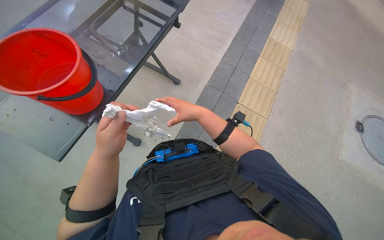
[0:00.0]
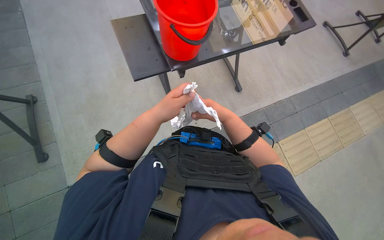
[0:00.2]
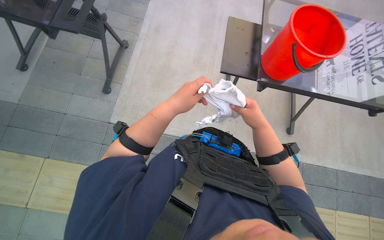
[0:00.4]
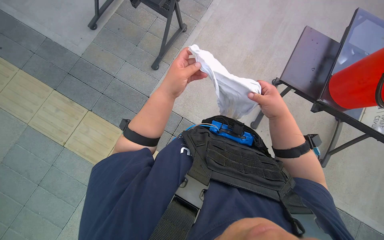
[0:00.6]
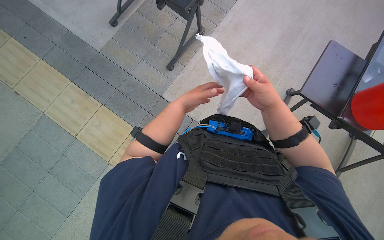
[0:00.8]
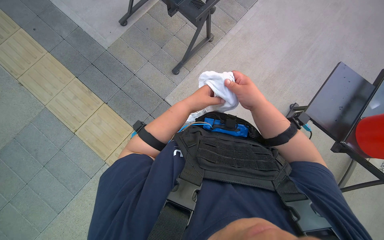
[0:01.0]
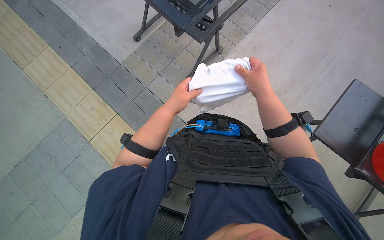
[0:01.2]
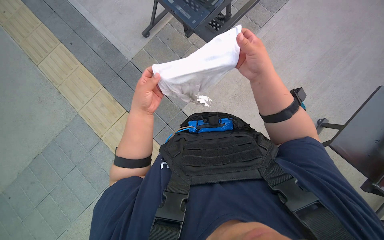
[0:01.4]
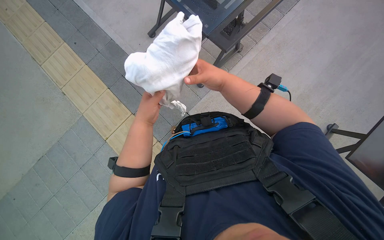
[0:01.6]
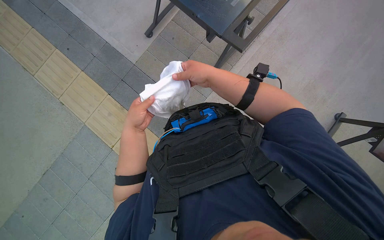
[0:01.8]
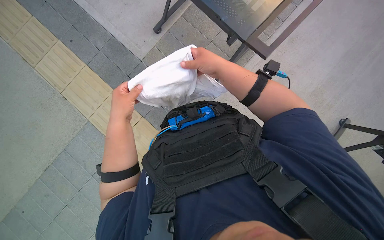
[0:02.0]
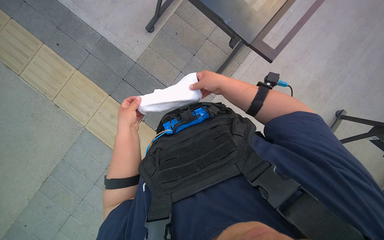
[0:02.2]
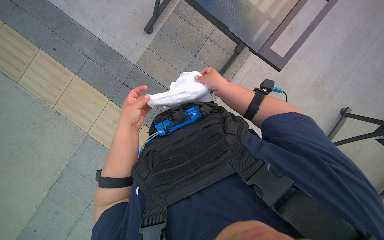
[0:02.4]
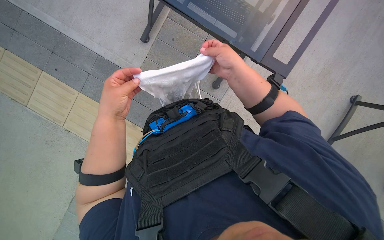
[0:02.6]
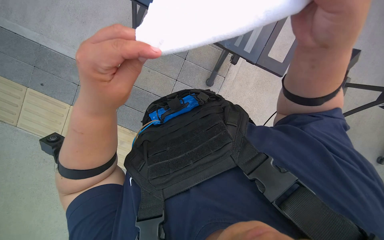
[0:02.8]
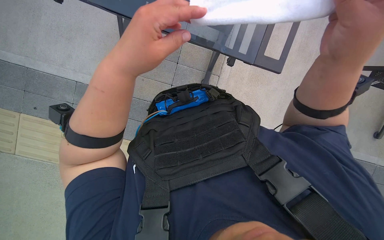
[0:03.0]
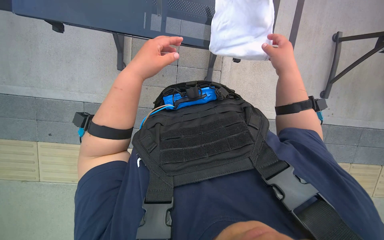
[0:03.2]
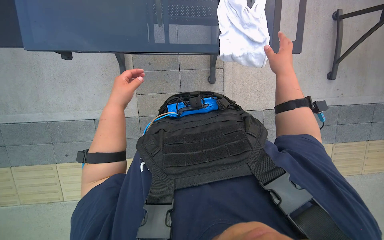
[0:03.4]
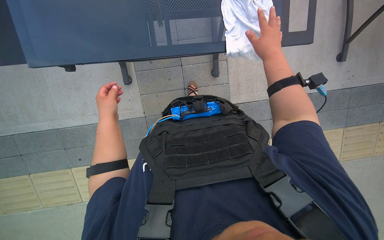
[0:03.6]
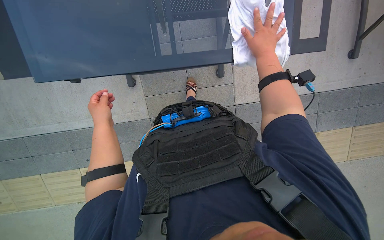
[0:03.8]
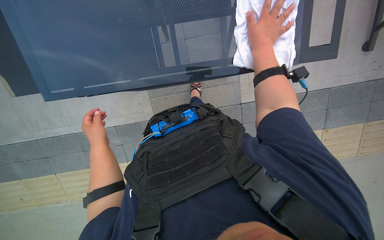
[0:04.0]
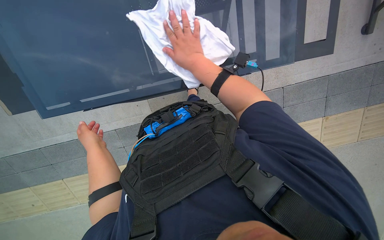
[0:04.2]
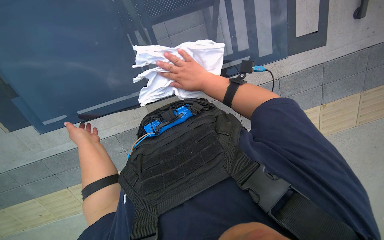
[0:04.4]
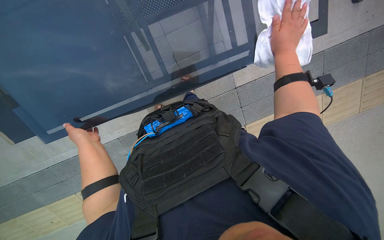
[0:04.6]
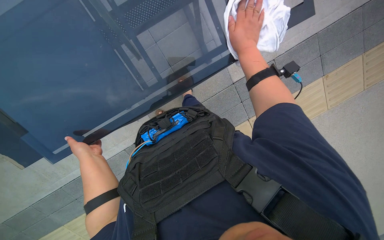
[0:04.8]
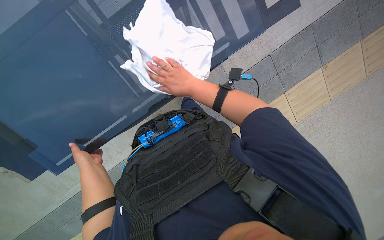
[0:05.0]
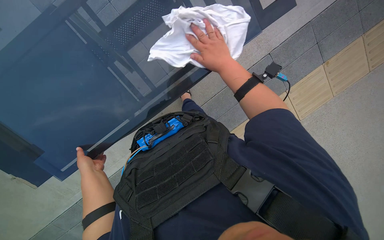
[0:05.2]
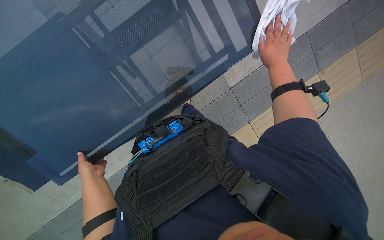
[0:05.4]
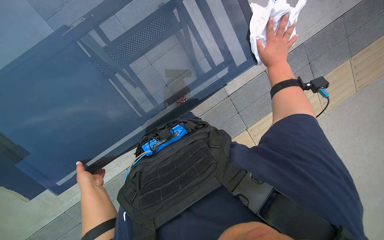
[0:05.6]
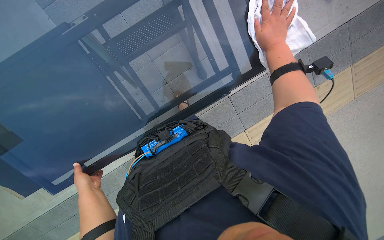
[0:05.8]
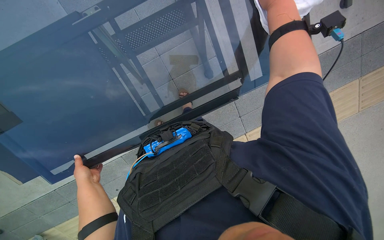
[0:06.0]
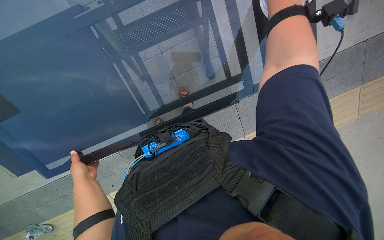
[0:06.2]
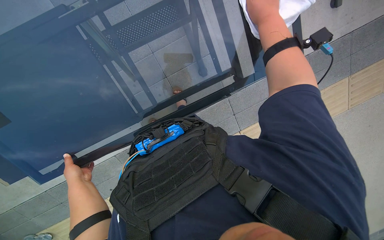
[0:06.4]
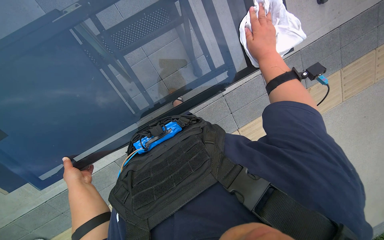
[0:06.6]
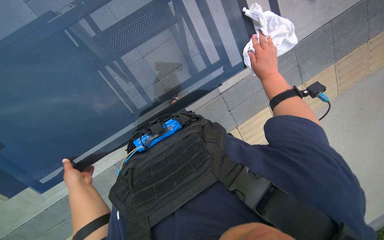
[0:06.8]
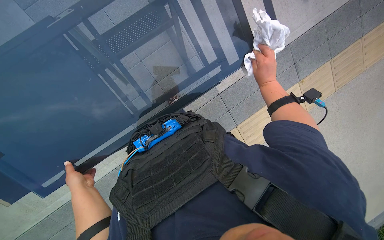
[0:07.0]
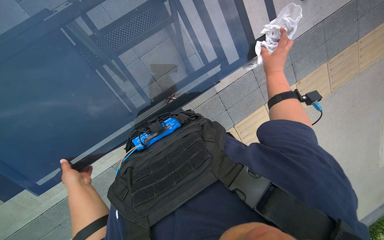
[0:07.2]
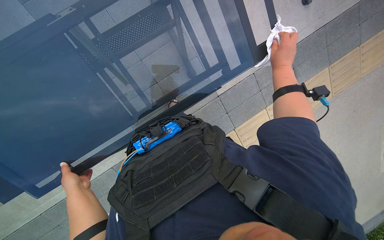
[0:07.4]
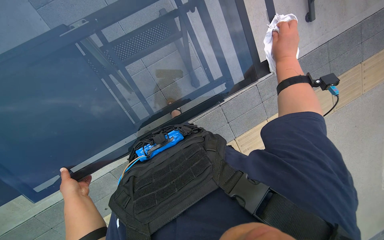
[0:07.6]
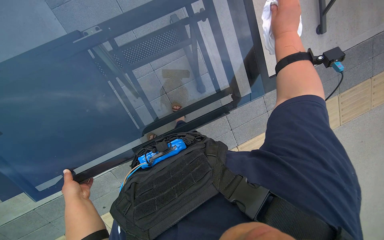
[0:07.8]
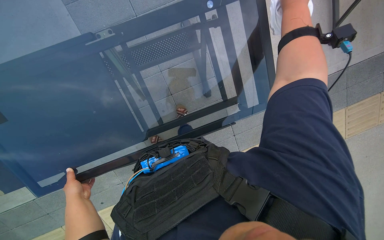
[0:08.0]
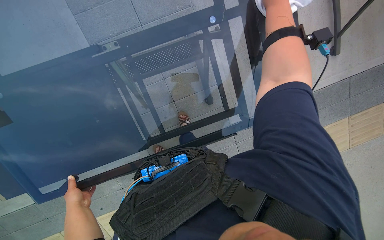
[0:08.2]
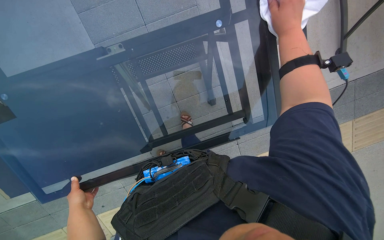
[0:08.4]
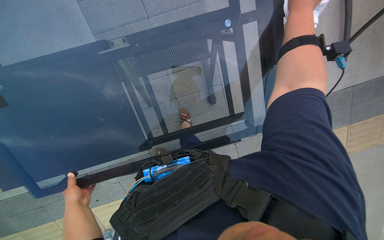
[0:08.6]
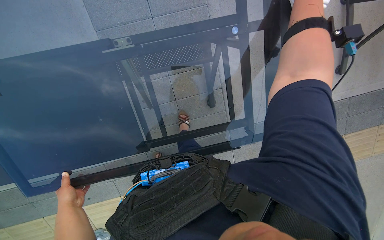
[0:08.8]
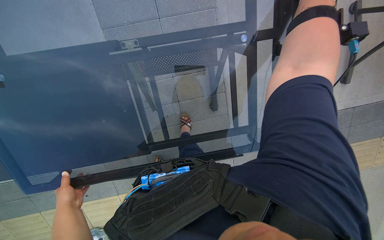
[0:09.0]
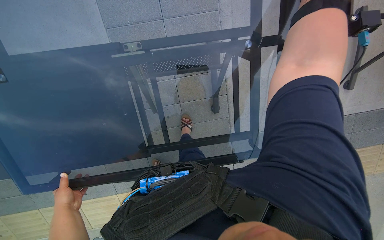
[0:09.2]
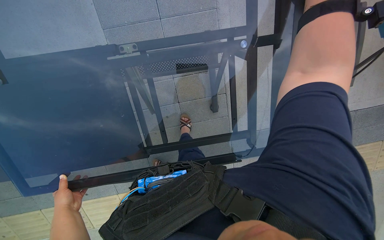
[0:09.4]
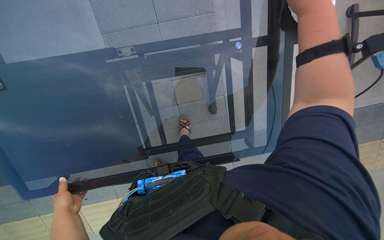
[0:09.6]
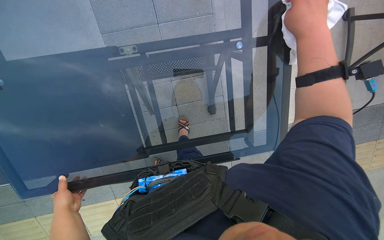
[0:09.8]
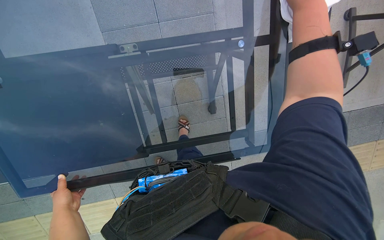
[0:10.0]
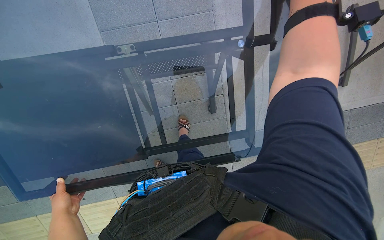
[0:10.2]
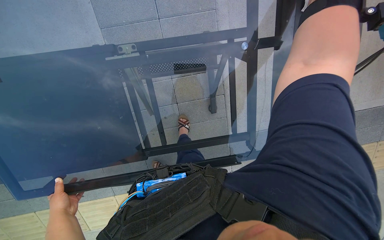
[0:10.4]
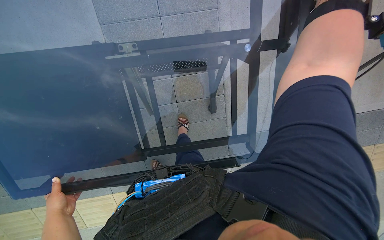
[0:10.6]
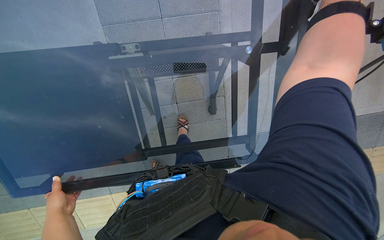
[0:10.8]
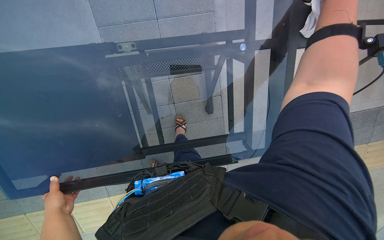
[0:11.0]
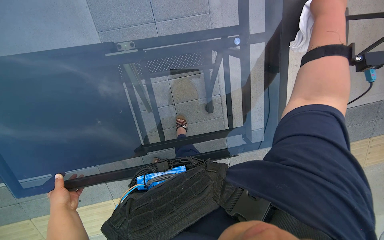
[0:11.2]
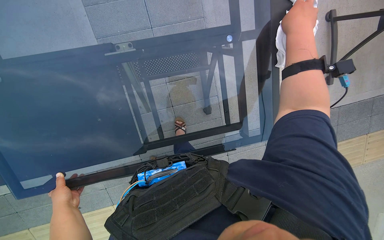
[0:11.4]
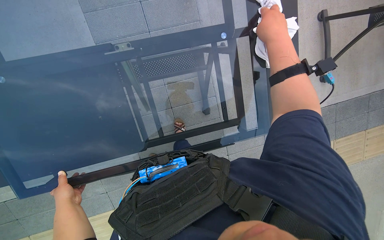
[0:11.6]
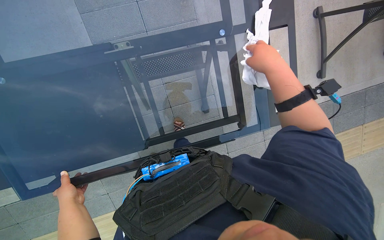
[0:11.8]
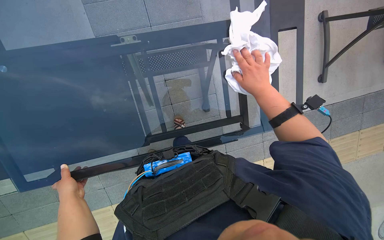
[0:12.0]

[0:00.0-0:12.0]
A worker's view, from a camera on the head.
Job: wiping surfaces.
The whole recording: Preparing cloth for cleaning. The worker takes a cloth from the bucket, wrings it out, and wipes the table.
0:01.6 to 0:03.0: The left hand goes approximately 25 cm nearer to the camera and up the picture; the right hand goes roughly 20 cm to the right and nearer to the camera.
0:03.0 to 0:04.4: The wearer moves roughly 50 cm.
0:04.4 to 0:06.0: The right hand goes left and right, some 25 cm each way, reversing 2 times.
0:06.0 to 0:07.6: The right hand travels to the right and down the picture by roughly 15 cm.
0:07.6 to 0:09.0: The right hand heads up the picture, covering roughly 30 cm.

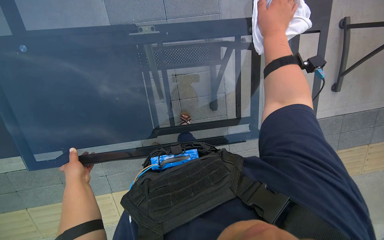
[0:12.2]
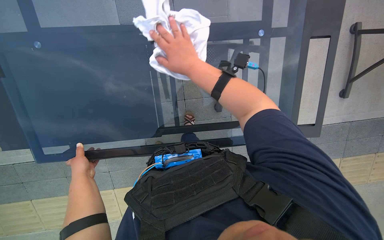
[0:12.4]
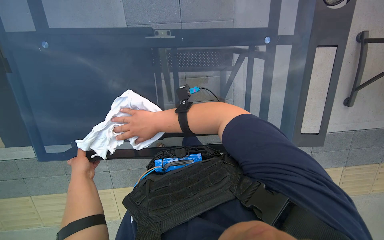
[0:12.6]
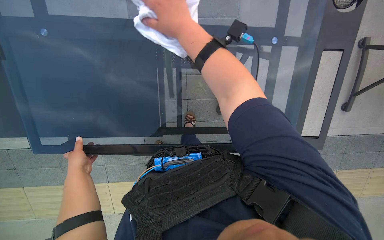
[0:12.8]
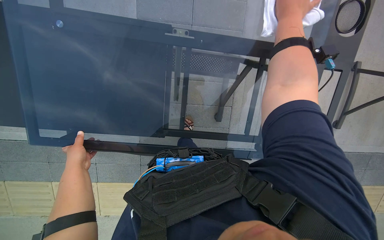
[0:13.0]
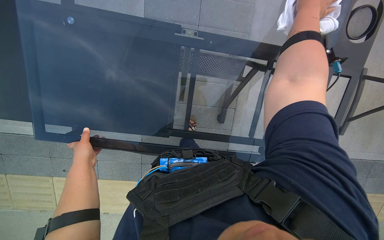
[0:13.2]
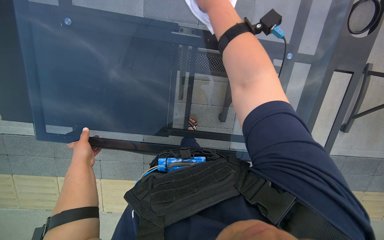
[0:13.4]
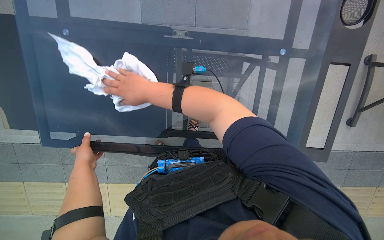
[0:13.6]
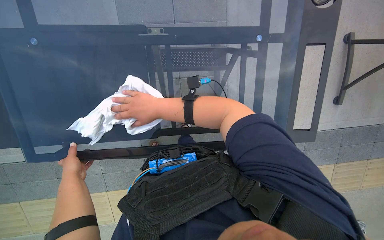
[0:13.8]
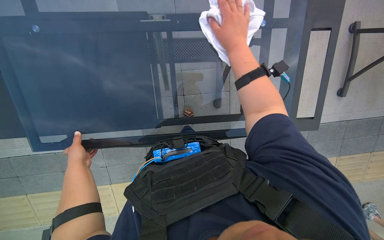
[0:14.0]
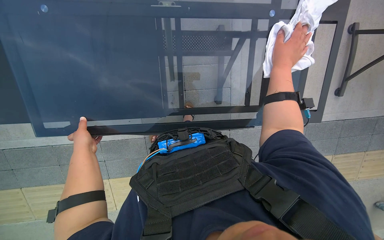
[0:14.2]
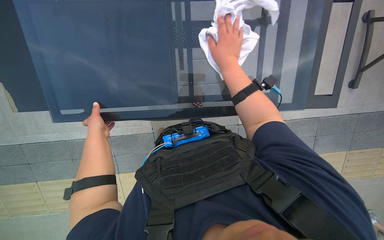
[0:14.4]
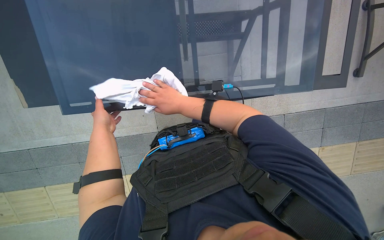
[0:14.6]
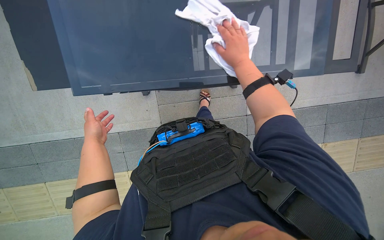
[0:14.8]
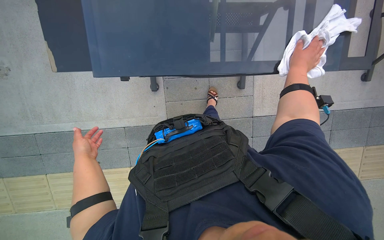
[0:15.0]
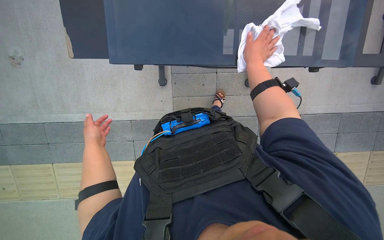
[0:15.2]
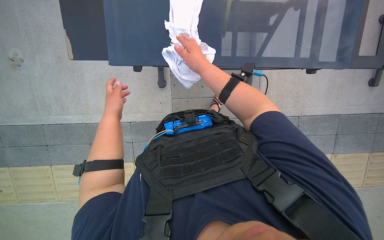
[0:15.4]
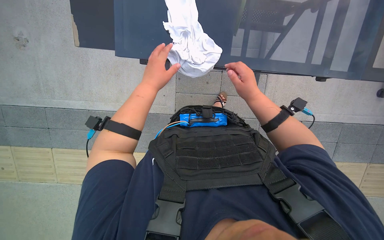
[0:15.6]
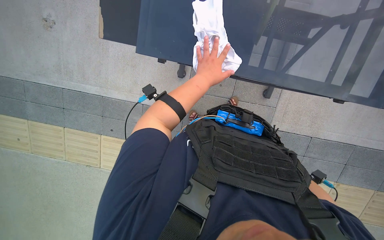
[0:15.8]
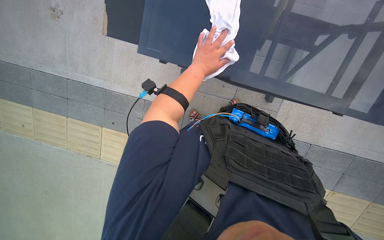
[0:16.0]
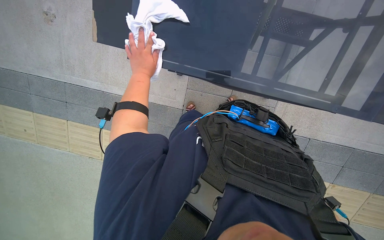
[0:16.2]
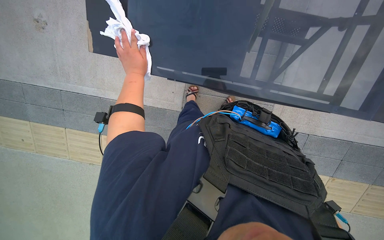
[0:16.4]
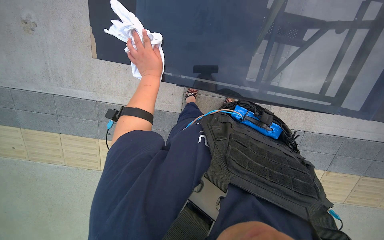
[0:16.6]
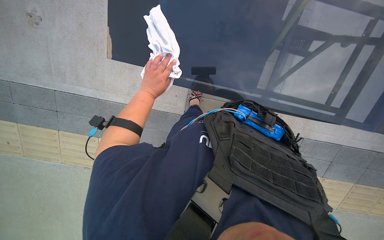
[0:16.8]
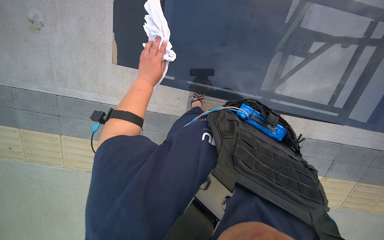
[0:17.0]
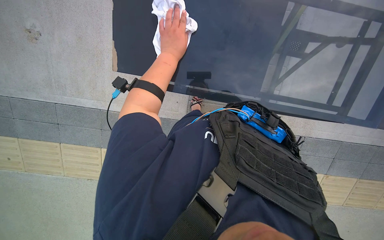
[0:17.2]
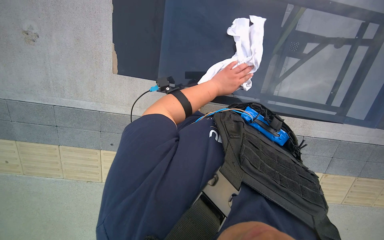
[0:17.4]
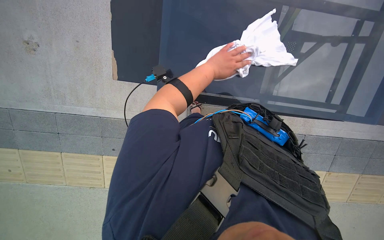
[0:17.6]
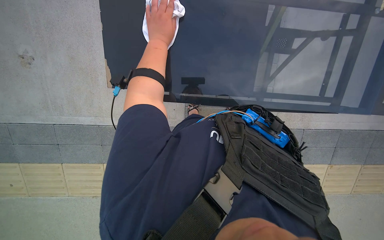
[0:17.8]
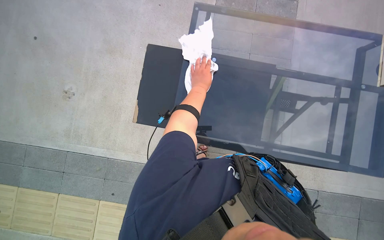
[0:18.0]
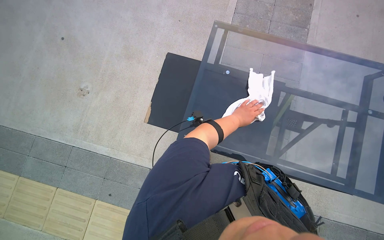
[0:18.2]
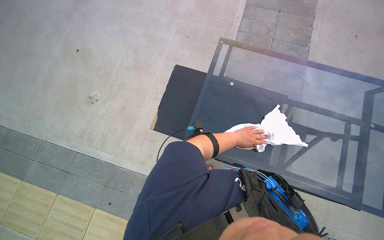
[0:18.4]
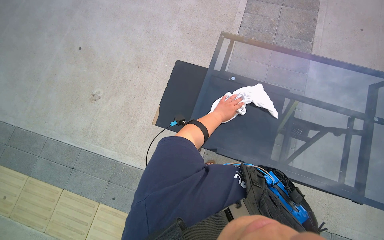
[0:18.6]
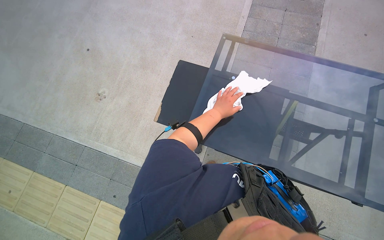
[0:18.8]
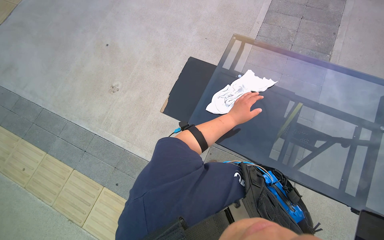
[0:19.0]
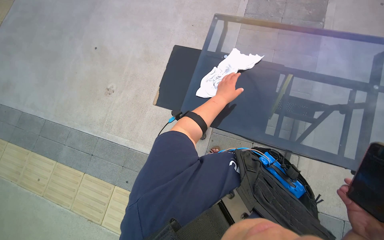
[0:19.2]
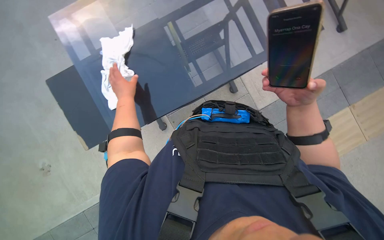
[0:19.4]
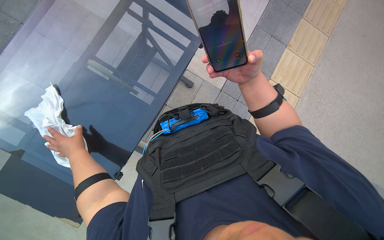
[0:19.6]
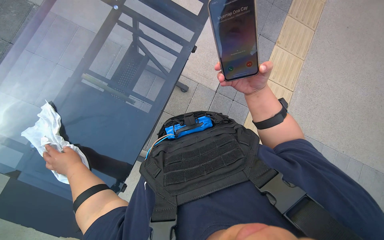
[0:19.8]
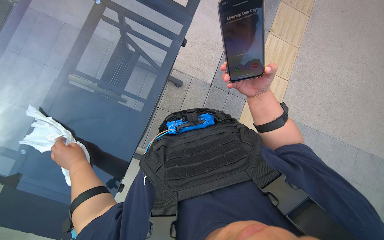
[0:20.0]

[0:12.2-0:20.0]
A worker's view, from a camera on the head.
Job: wiping surfaces.
The whole recording: Preparing cloth for cleaning. The worker takes a cloth from the bucket, wrings it out, and wipes the table.
0:13.8 to 0:15.4: The wearer looks roughly 15 degrees further downward. The left hand goes up and down the picture, roughly 20 cm each way, reversing 2 times.
0:16.8 to 0:18.4: The view tilts about 30 degrees upward.
0:18.4 to 0:20.0: The head rotates approximately 85 degrees to the right.
